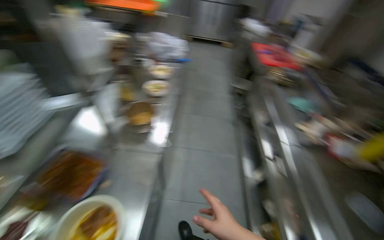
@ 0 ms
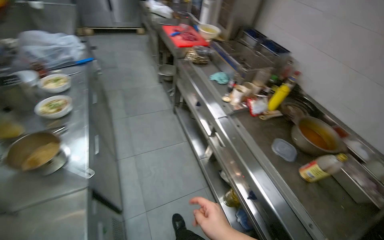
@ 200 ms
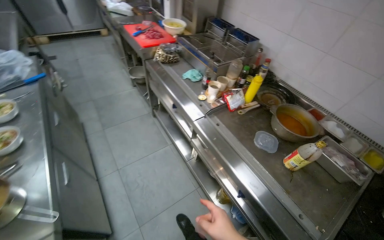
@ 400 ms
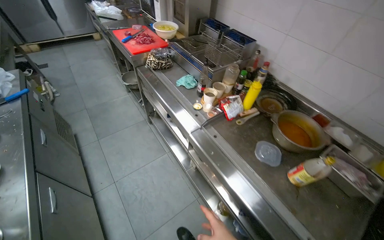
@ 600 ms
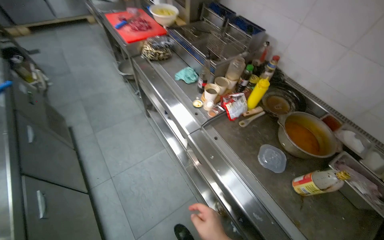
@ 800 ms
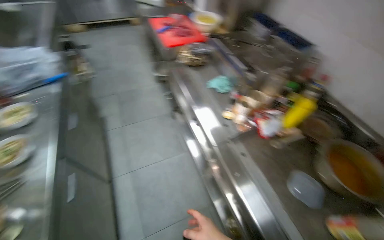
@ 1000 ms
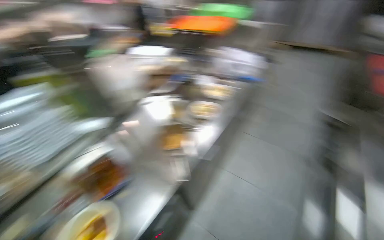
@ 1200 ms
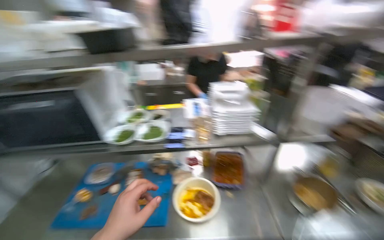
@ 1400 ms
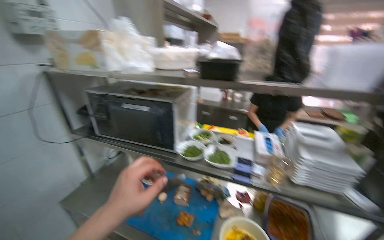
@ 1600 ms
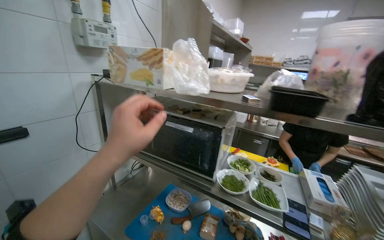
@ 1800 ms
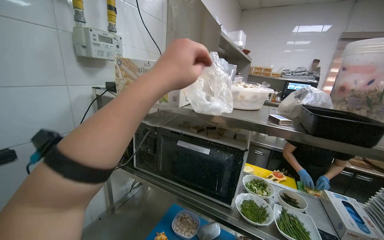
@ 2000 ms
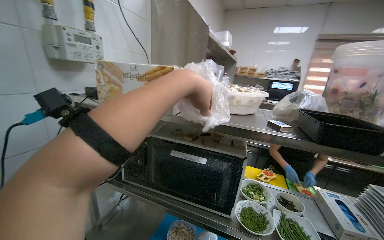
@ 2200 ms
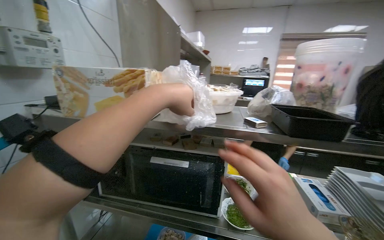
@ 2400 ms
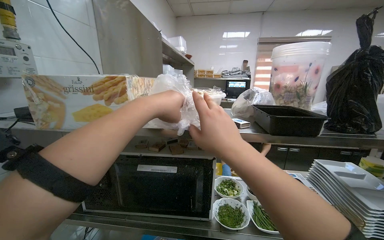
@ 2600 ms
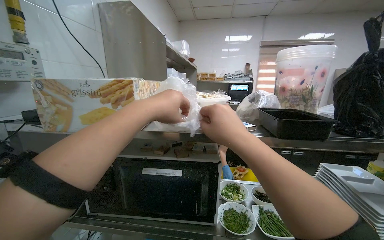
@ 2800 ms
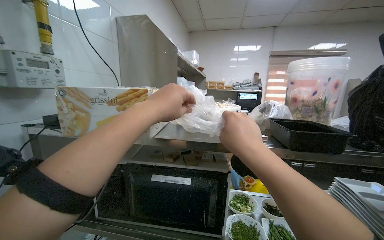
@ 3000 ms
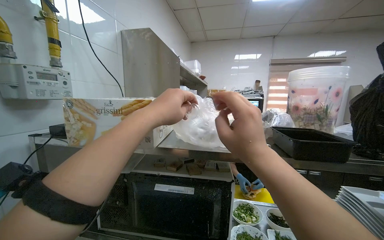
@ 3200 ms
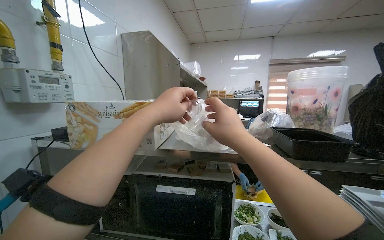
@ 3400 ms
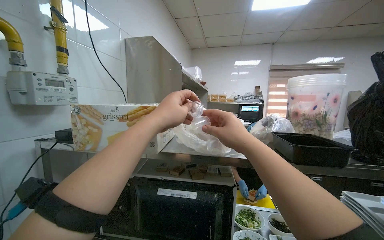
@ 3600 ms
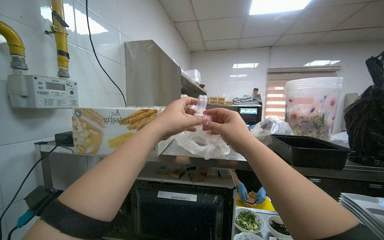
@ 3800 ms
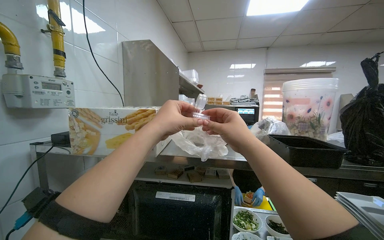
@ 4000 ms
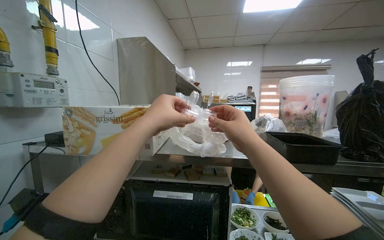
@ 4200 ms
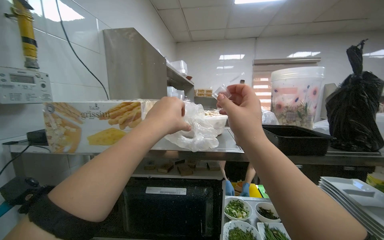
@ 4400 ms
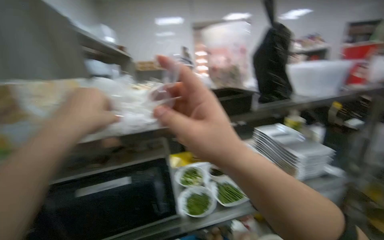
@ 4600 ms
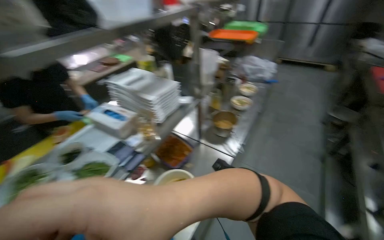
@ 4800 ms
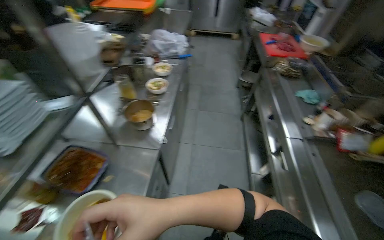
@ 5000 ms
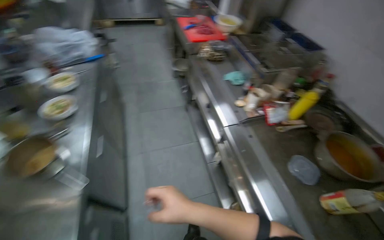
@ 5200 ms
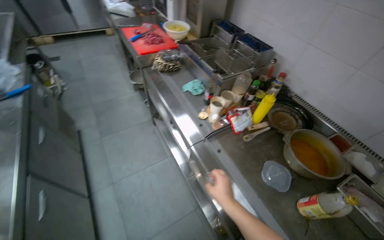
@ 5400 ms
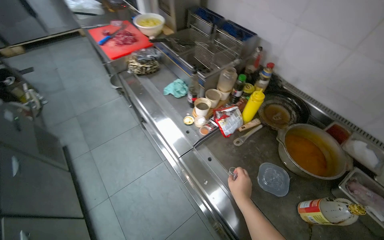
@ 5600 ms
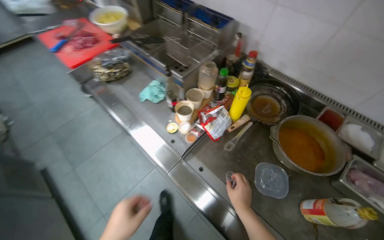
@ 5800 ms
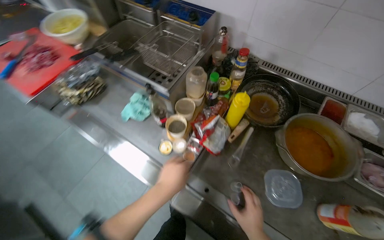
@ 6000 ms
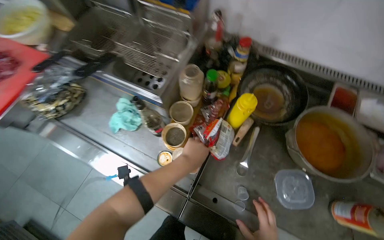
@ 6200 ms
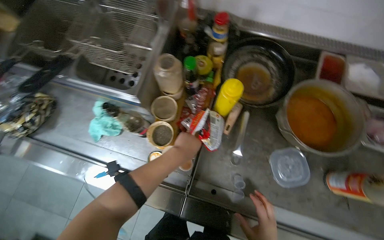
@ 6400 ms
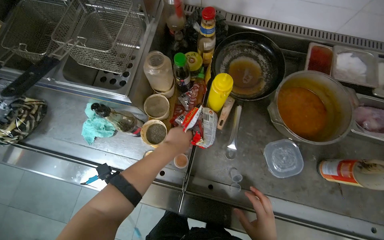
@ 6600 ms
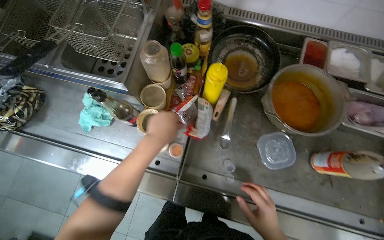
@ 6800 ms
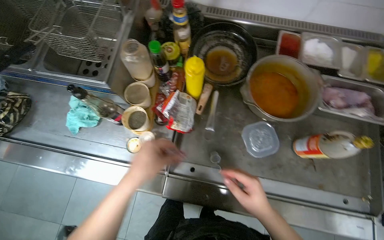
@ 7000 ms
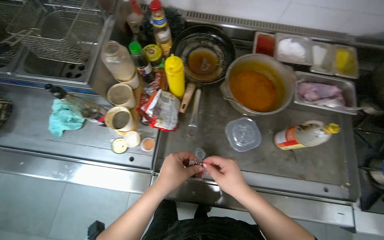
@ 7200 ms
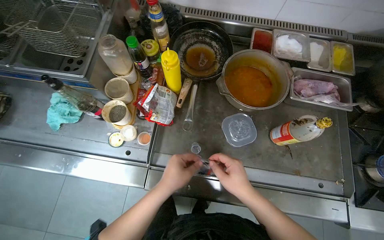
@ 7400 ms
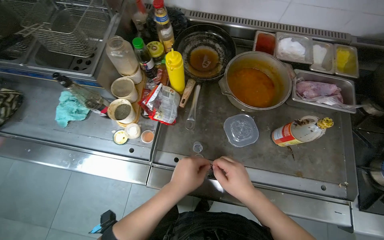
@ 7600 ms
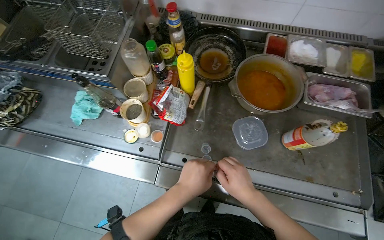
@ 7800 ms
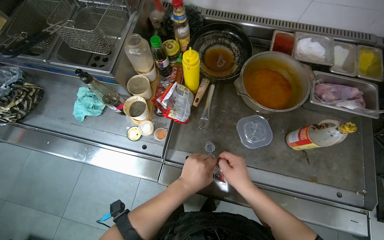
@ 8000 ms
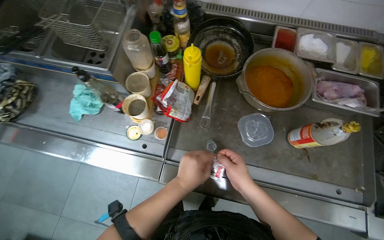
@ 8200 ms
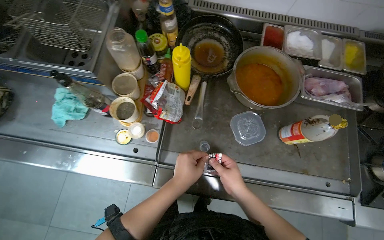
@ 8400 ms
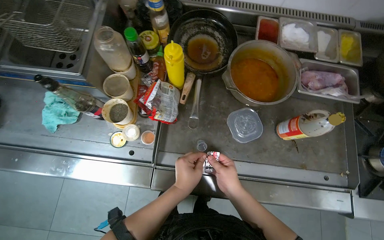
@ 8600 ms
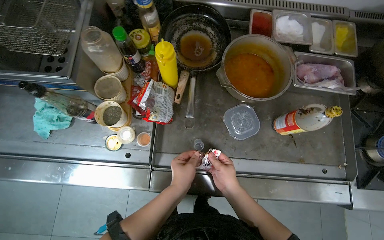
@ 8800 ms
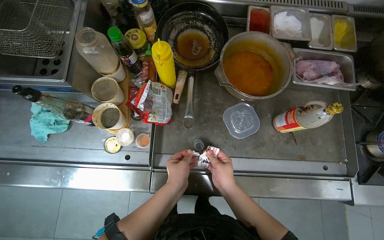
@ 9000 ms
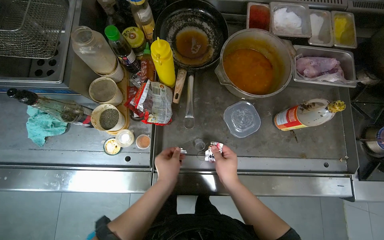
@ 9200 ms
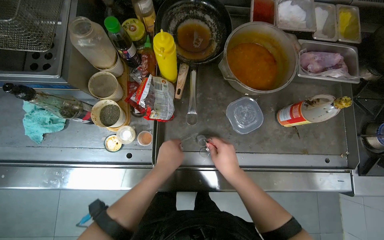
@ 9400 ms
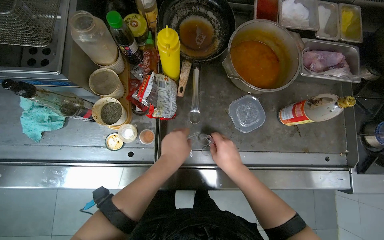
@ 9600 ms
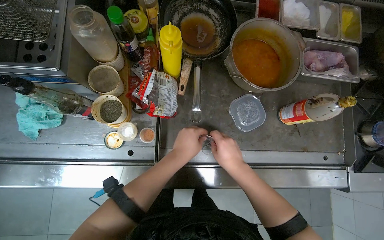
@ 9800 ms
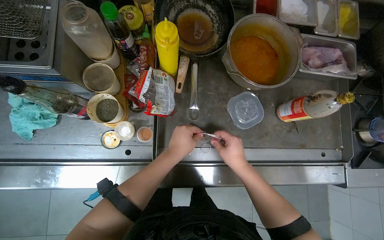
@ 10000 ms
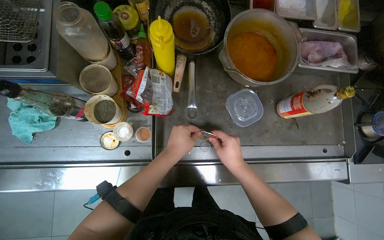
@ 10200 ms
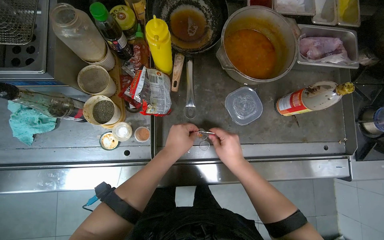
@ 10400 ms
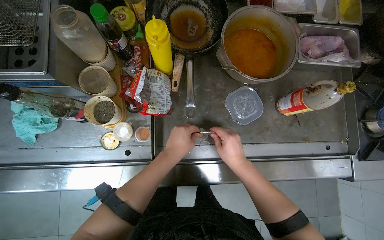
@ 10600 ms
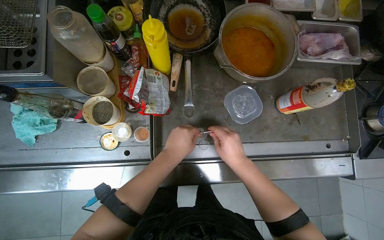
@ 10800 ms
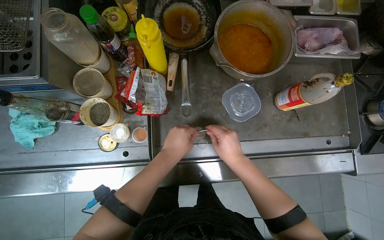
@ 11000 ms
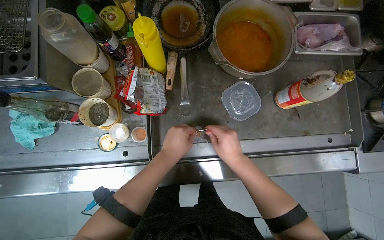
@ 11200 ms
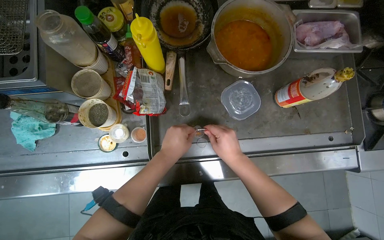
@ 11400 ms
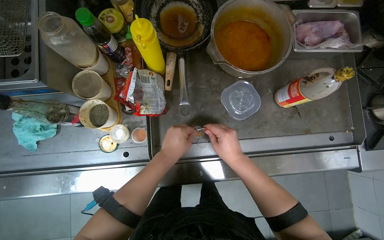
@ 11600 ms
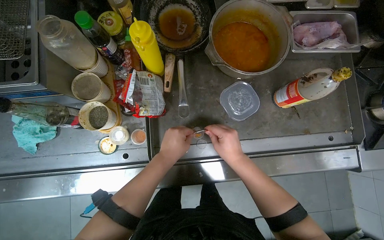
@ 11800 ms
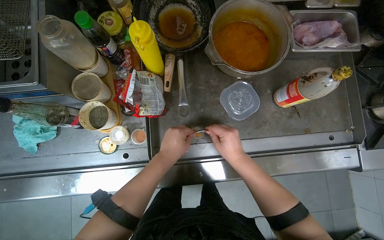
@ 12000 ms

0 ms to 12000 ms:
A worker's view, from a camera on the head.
Job: preparing food.
The whole recording: Adding topping to noodle bowls. The worker chops ingredients, grates cheese, and sprinkles various herbs and seasonings into noodle bowls.
0 ms to 1600 ms: The head rotates about 70 degrees to the left.
1600 ms to 3000 ms: The camera pitches upward, by some 15 degrees. The left hand travels up the picture by about 40 cm.
3000 ms to 4400 ms: The hands stay close to where they were, moving slightly.
4400 ms to 6000 ms: The camera travels approximately 1 m. The wearer looks some 150 degrees further to the right. The camera pitches downward, by some 50 degrees.
7600 ms to 9000 ms: The hands are busy where they are.
9000 ms to 12000 ms: The hands stay close to where they were, moving slightly.

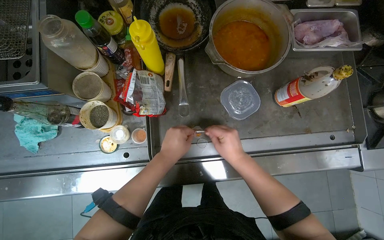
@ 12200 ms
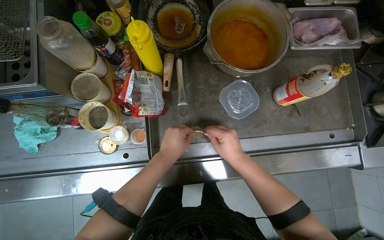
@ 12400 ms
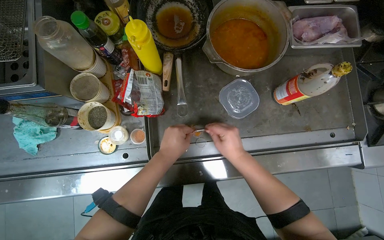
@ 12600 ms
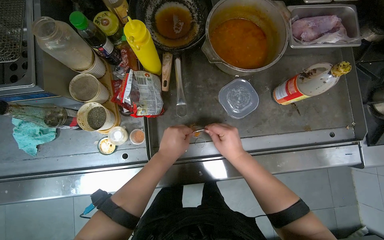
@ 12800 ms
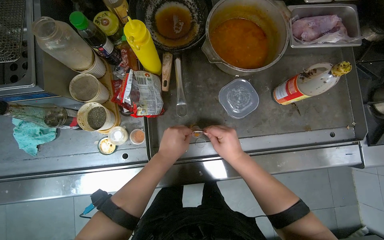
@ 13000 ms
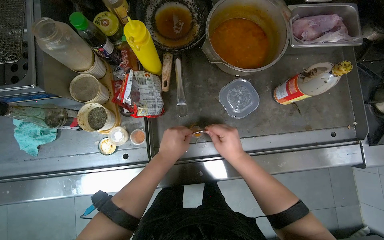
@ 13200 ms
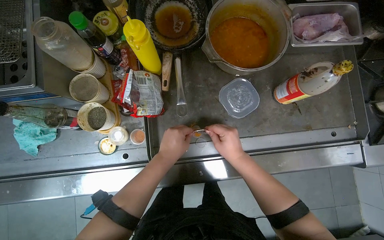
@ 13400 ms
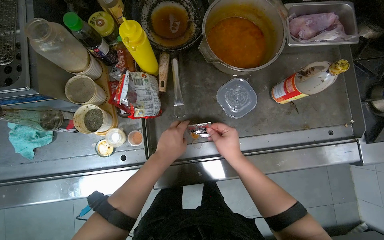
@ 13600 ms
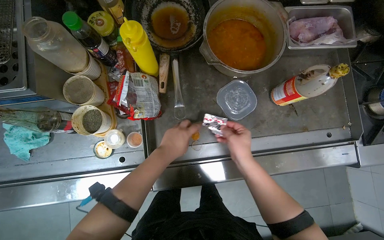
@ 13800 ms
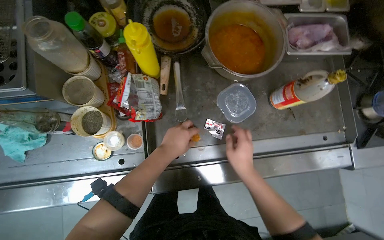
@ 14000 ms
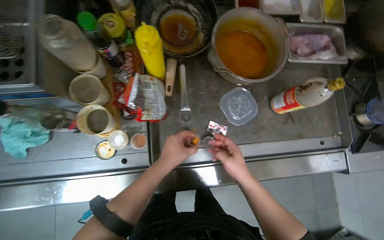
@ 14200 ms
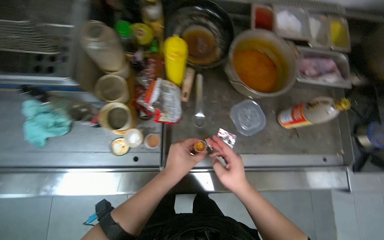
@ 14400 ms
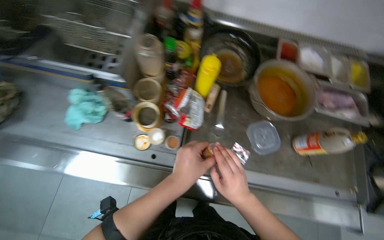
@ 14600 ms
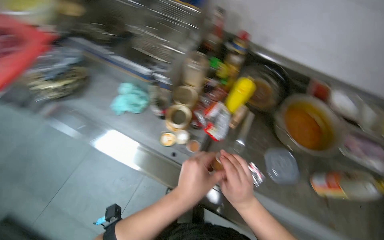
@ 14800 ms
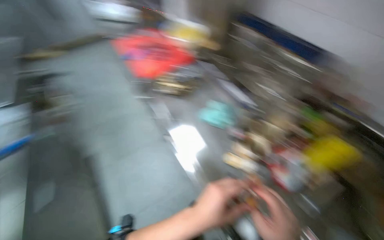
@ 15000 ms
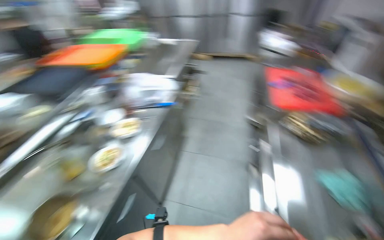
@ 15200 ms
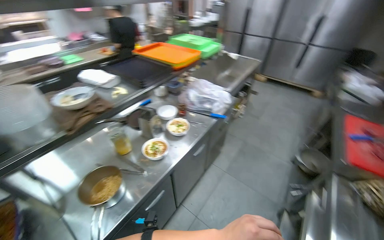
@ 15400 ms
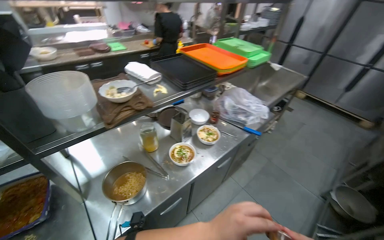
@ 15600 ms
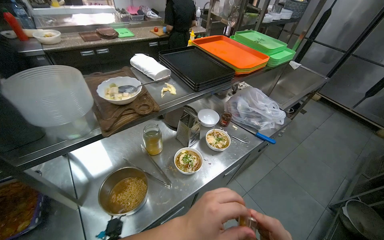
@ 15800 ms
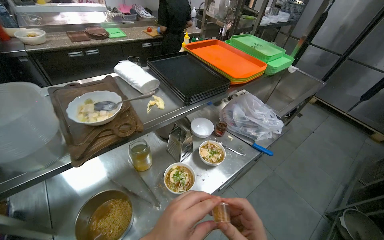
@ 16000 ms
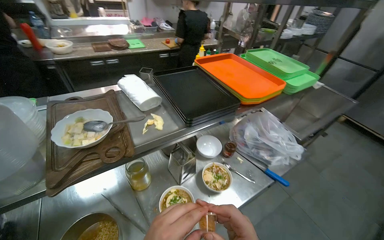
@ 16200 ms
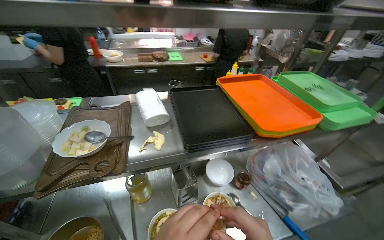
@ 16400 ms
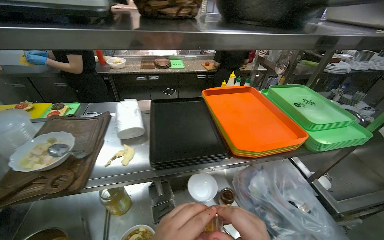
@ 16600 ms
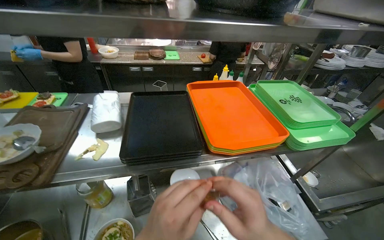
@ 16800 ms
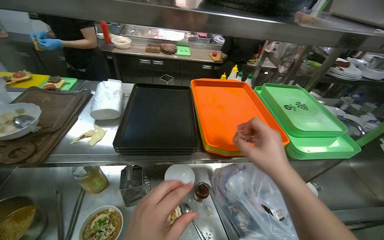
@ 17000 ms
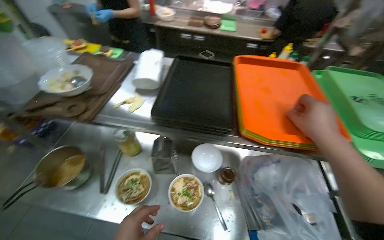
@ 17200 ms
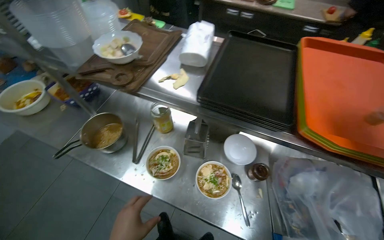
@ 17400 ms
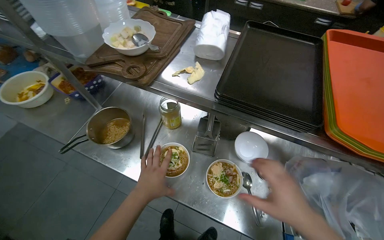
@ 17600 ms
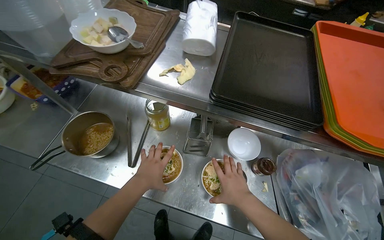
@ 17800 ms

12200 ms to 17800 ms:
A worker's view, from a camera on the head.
Job: preparing food.
The whole recording: Adding topping to noodle bowls. The worker chops ingredients, grates cheese, and sprinkles various herbs and seasonings into noodle bowls.
12200 ms to 13600 ms: The hands work in one place, with small movements.
13600 ms to 15000 ms: The head rotates some 55 degrees to the left. The view tips upward by about 25 degrees.
15000 ms to 16400 ms: The head travels about 80 cm. The head rotates approximately 115 degrees to the left. The camera pitches upward, by roughly 15 degrees.
16400 ms to 17800 ms: The head rotates roughly 30 degrees to the left. The camera pitches downward, by some 20 degrees.

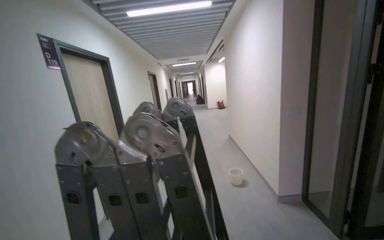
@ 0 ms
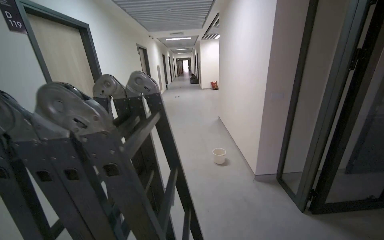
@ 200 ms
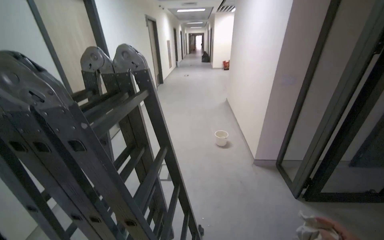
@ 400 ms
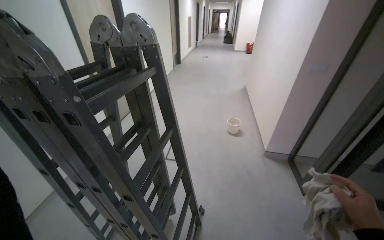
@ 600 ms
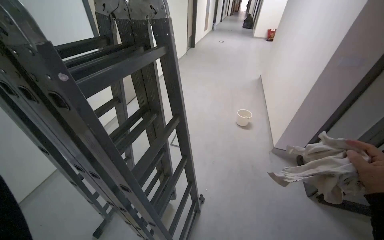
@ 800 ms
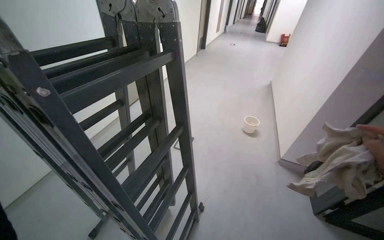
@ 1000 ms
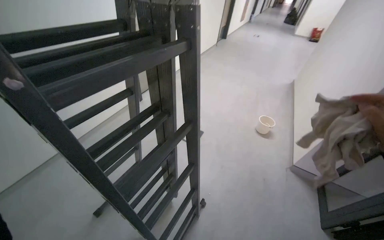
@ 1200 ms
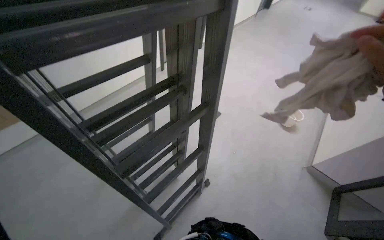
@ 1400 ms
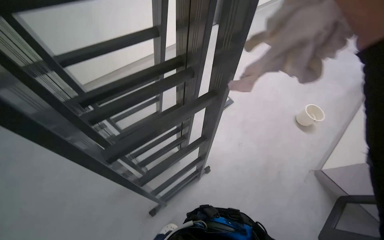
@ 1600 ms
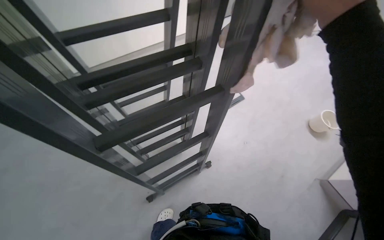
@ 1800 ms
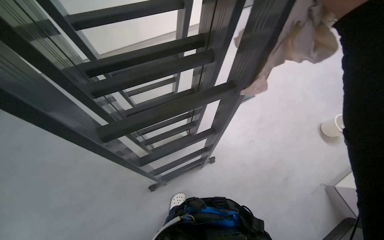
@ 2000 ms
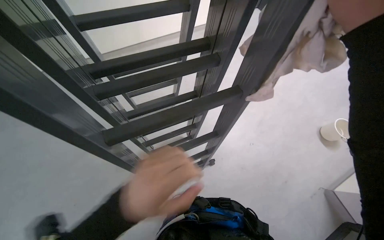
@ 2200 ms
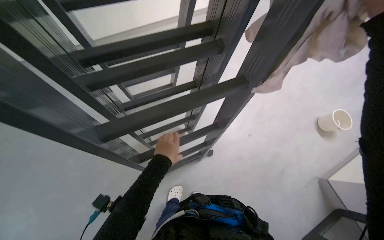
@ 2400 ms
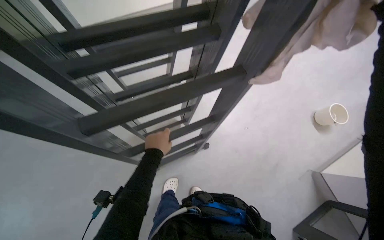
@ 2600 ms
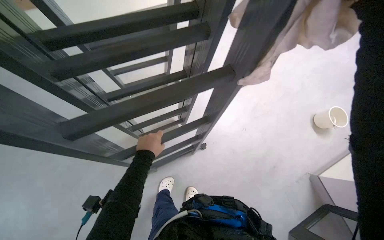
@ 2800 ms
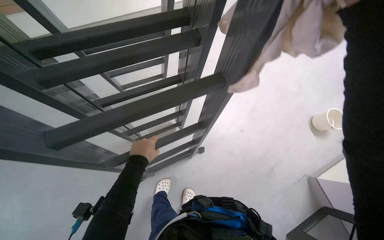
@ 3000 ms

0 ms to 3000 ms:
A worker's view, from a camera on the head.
Job: organizing items.
The whole recording: Folding ladder. The worker folds a metal ladder.
0 ms to 1600 ms: The camera is carried about 40 cm. The head turns to the left by about 55 degrees. The view tilts roughly 45 degrees downward.
